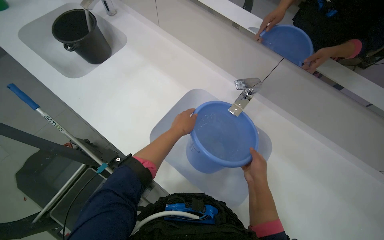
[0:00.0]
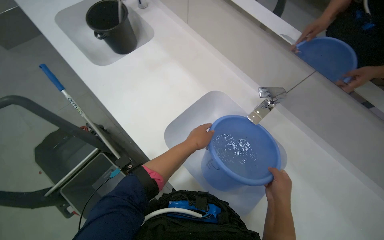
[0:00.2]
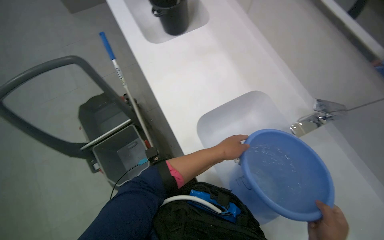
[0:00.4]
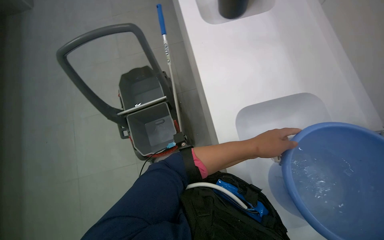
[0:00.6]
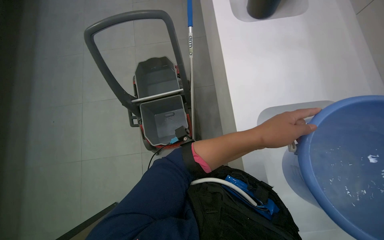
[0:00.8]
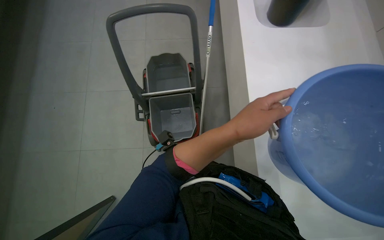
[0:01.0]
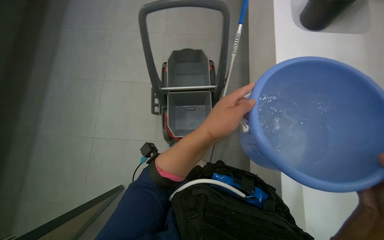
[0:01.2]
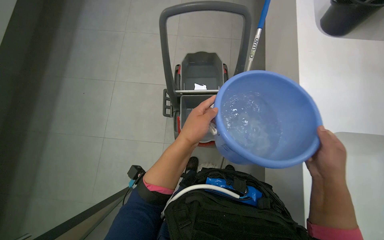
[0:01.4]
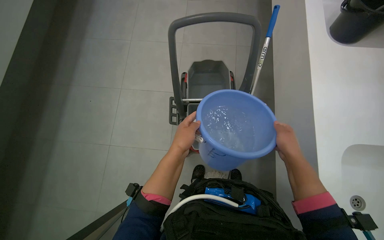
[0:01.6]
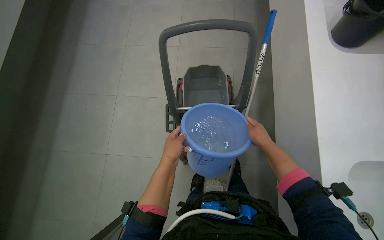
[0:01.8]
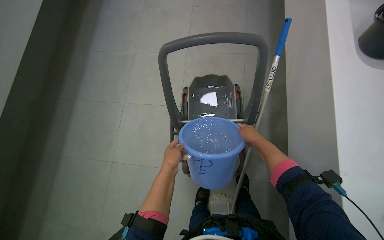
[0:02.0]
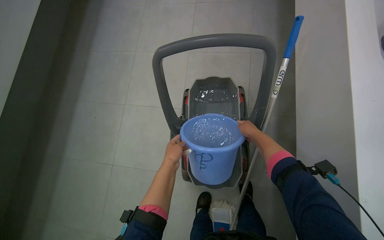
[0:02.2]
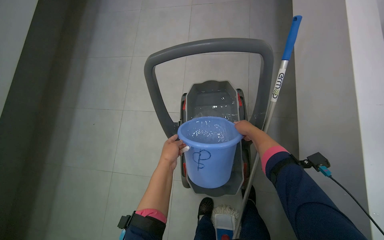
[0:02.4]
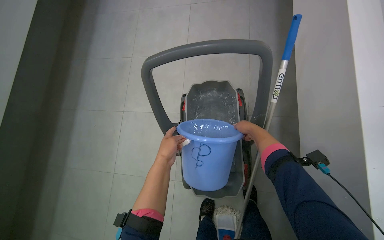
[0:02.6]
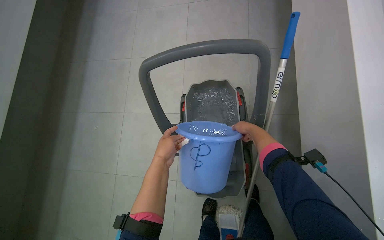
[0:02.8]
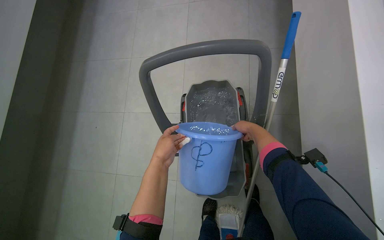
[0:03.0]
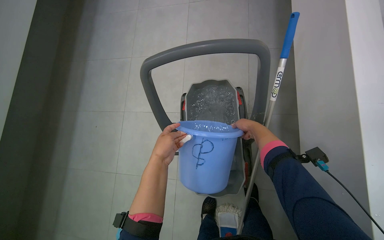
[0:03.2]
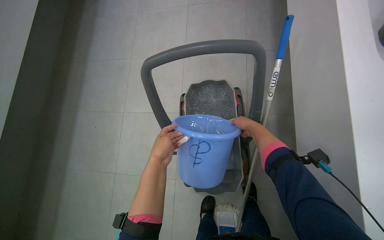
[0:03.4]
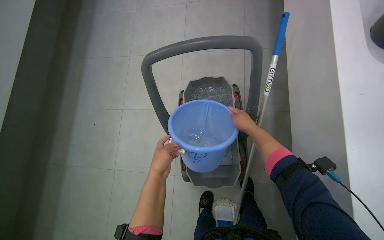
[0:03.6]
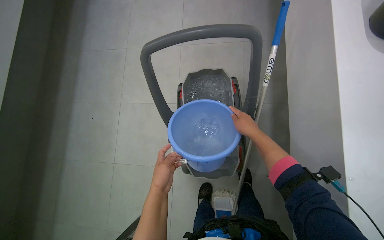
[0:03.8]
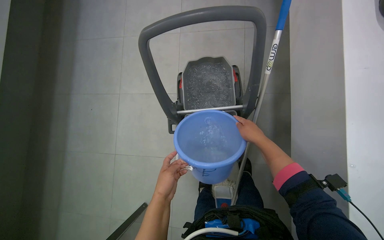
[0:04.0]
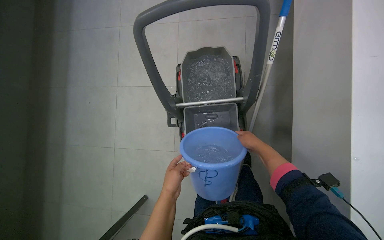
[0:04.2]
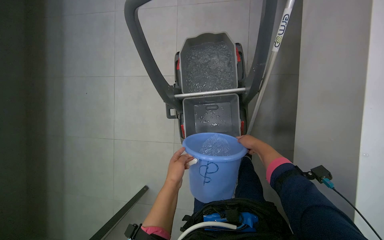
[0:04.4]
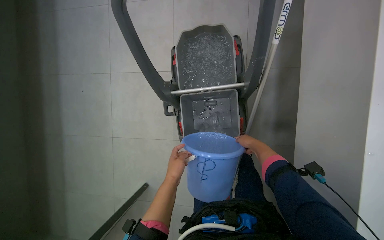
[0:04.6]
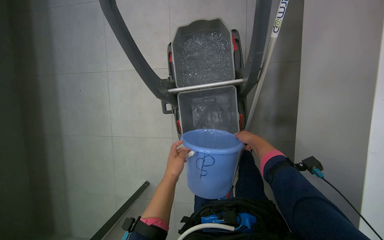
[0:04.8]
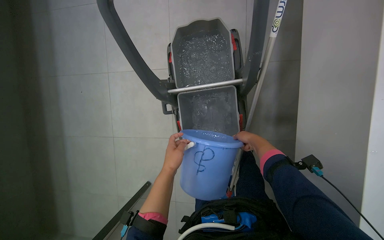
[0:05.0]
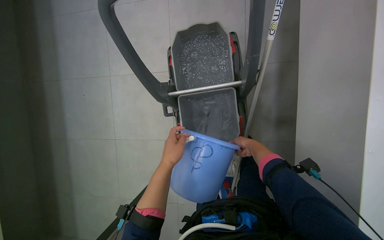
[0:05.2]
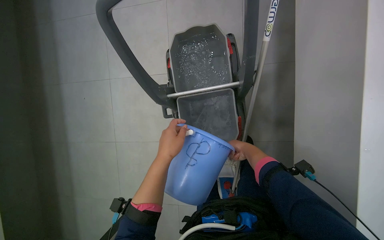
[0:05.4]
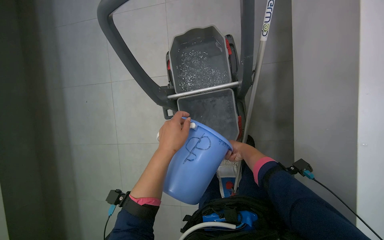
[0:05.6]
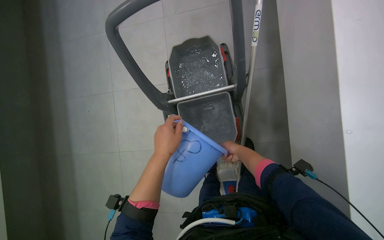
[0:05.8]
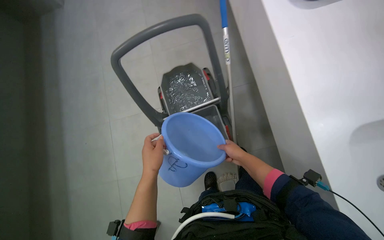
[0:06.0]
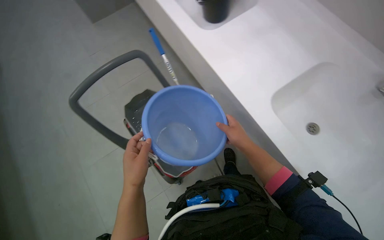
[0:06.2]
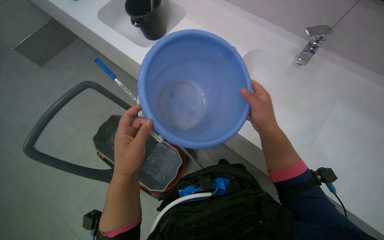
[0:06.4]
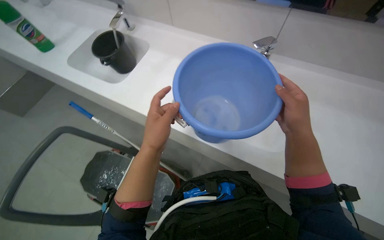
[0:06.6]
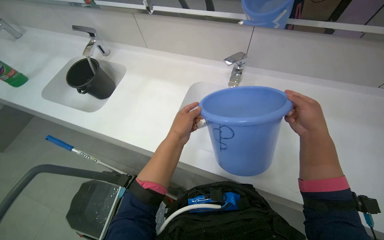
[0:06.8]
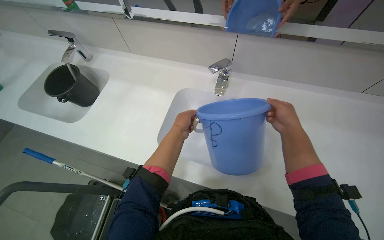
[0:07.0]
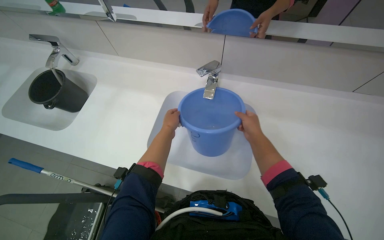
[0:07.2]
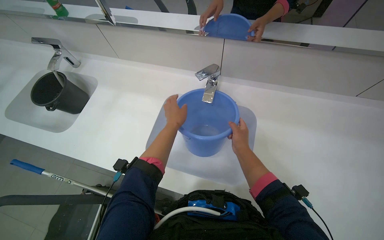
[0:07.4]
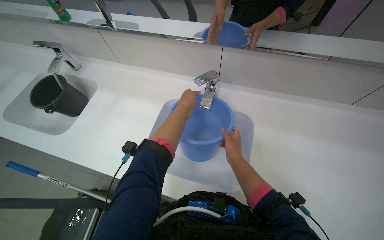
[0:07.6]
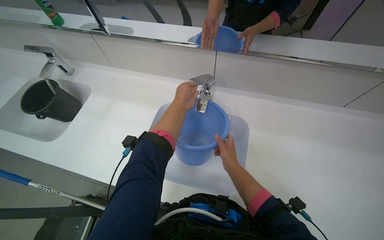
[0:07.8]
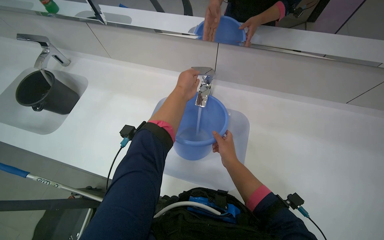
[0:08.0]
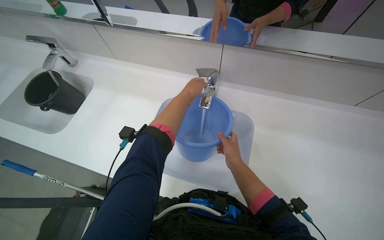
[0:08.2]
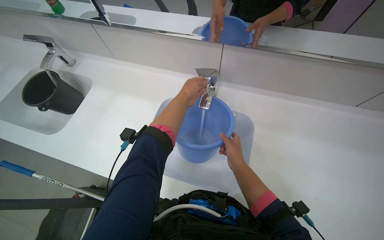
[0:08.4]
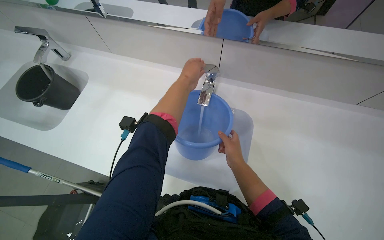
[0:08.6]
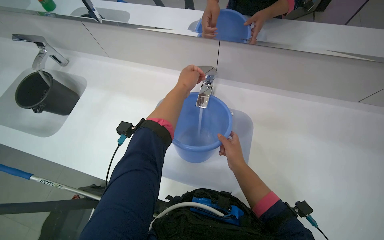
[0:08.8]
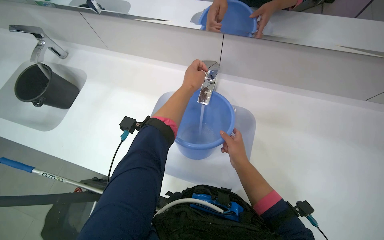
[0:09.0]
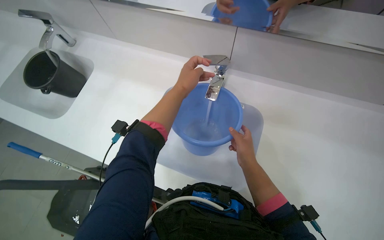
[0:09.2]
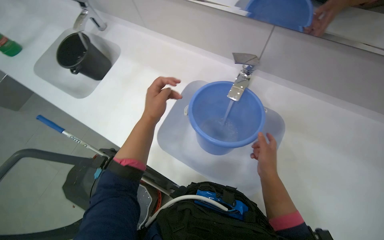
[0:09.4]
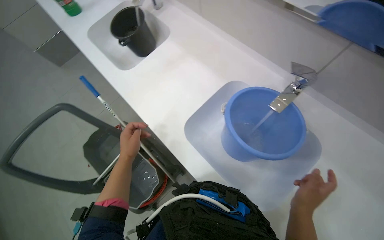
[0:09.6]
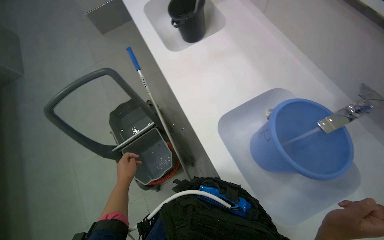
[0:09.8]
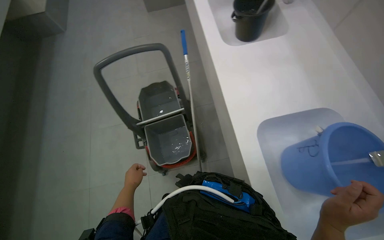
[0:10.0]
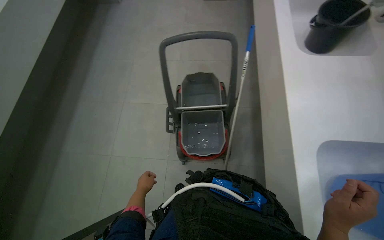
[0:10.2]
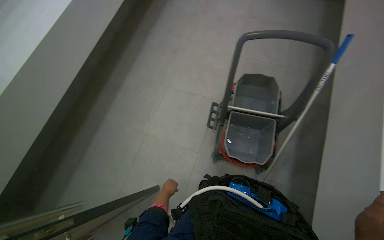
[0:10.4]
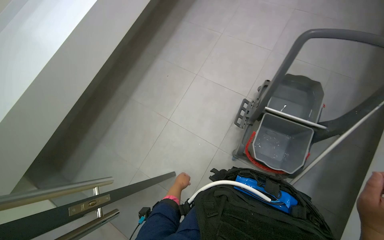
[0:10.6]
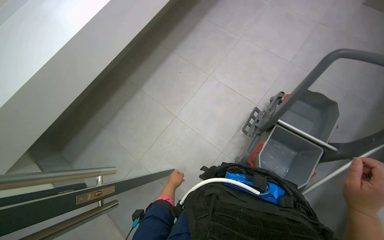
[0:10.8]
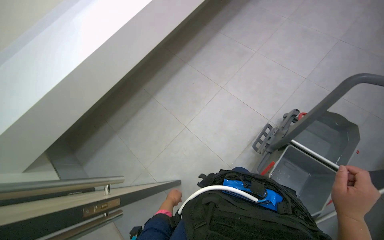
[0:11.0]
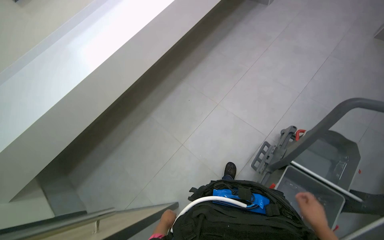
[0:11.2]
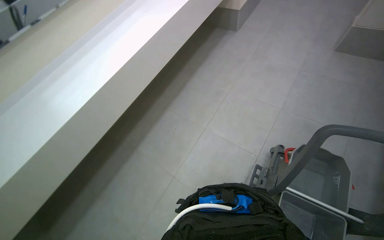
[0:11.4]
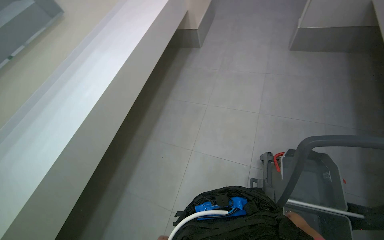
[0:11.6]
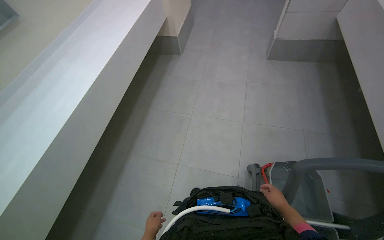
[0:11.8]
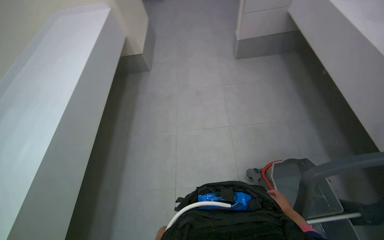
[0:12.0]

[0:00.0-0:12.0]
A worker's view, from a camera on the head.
Job: preparing cleaning supplies.
The whole recording: Filling and organizing cleaning buckets. The worker fills buckets with water, adds cleaning solution, and attaches the mop head to the handle.
0:00.0 to 0:01.6: The head turns to the left by some 75 degrees.
0:01.6 to 0:03.0: The right hand goes about 50 cm farther from the camera and up the picture.
0:03.0 to 0:04.4: The hands both shift down the picture by some 25 cm. The right hand moves about 15 cm nearer to the camera and comes back.
0:04.4 to 0:06.0: The view tips upward by approximately 10 degrees. The right hand goes roughly 15 cm nearer to the camera; the left hand reaches about 10 cm farther from the camera, then returns.
0:06.0 to 0:07.6: The wearer looks about 50 degrees further to the right. The view tilts about 20 degrees upward.
0:09.0 to 0:10.4: The camera travels approximately 60 cm. The wearer's head swings some 95 degrees to the left. The wearer looks approximately 15 degrees further downward.
0:10.4 to 0:12.0: The camera is carried roughly 70 cm. The head turns to the right by roughly 25 degrees. The view tips upward by about 15 degrees.

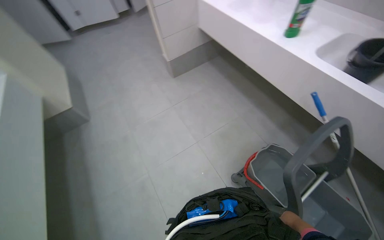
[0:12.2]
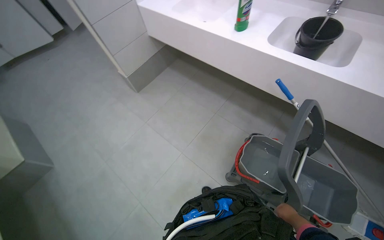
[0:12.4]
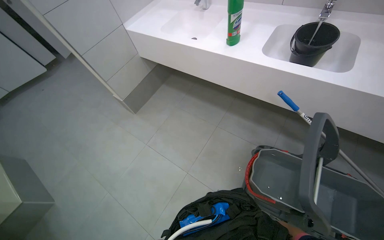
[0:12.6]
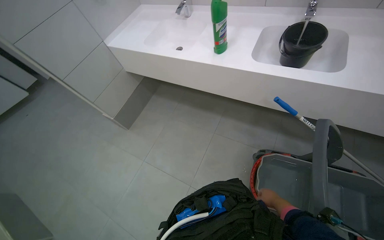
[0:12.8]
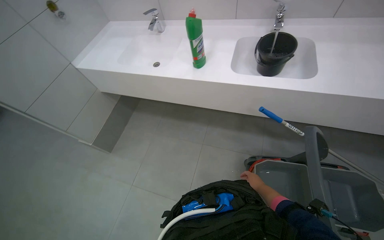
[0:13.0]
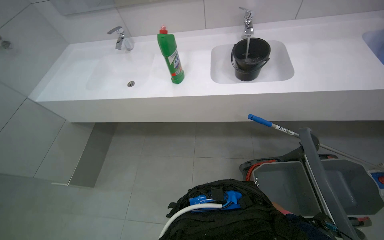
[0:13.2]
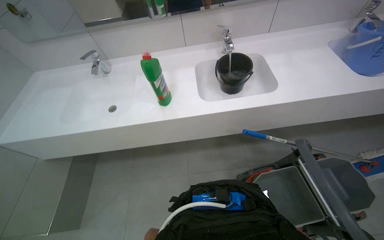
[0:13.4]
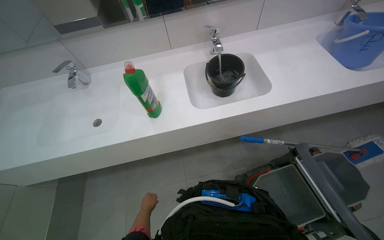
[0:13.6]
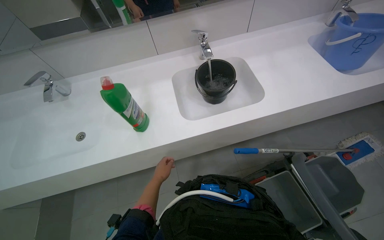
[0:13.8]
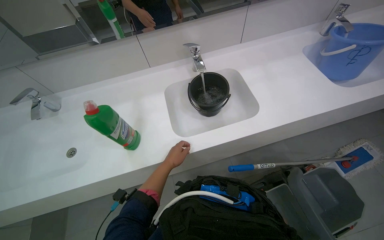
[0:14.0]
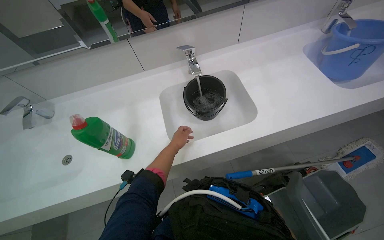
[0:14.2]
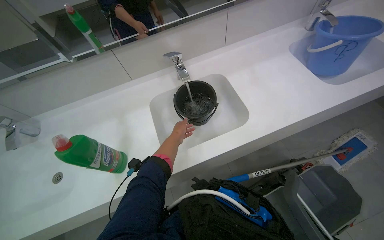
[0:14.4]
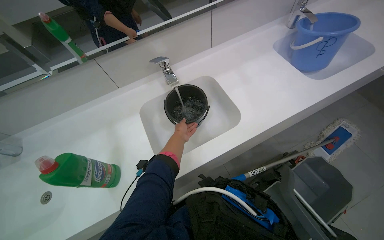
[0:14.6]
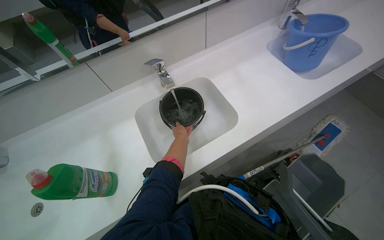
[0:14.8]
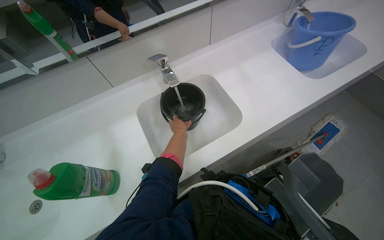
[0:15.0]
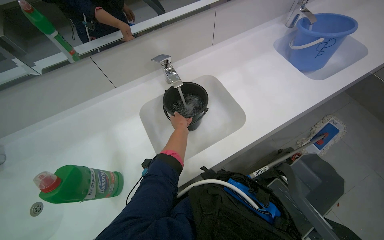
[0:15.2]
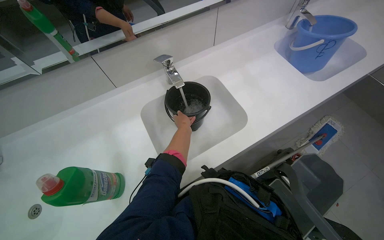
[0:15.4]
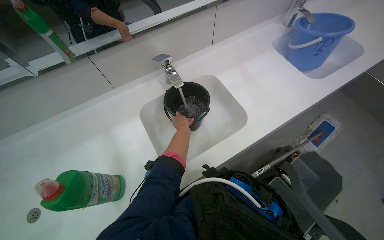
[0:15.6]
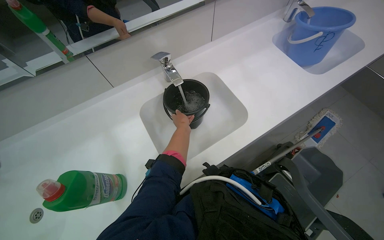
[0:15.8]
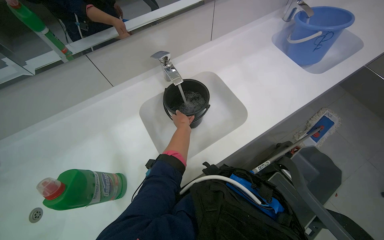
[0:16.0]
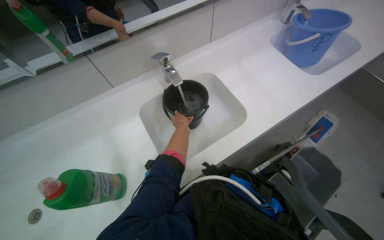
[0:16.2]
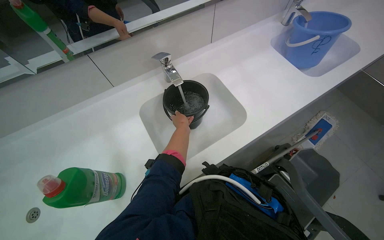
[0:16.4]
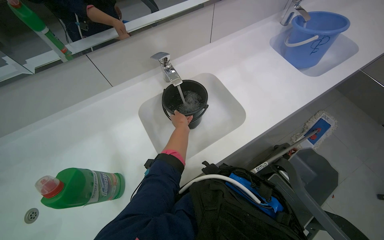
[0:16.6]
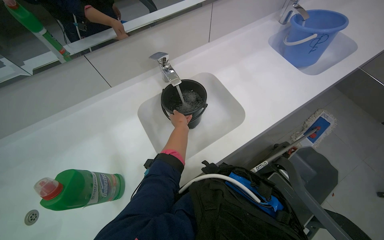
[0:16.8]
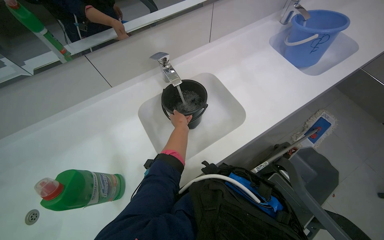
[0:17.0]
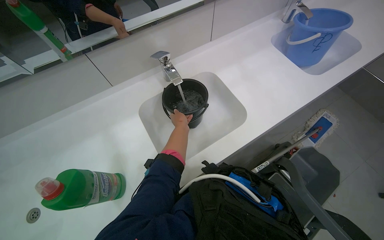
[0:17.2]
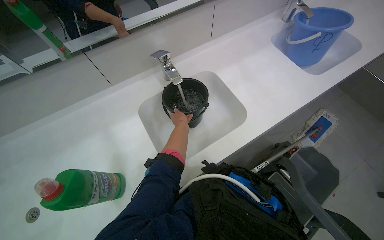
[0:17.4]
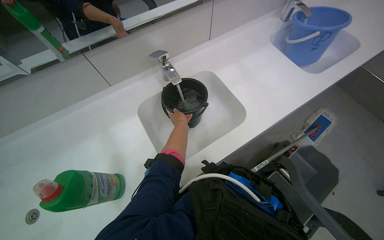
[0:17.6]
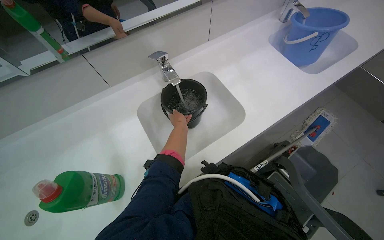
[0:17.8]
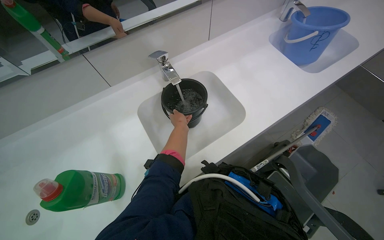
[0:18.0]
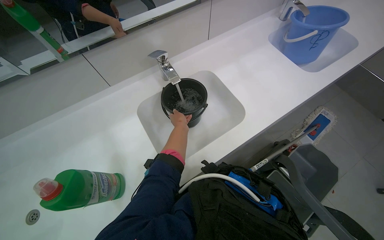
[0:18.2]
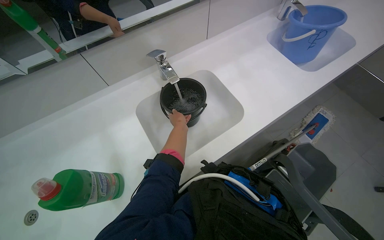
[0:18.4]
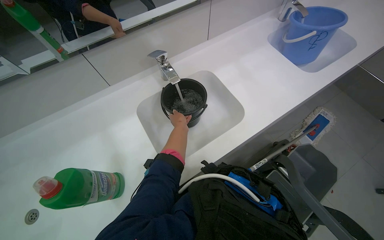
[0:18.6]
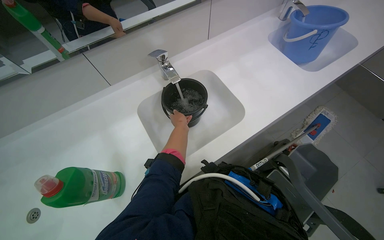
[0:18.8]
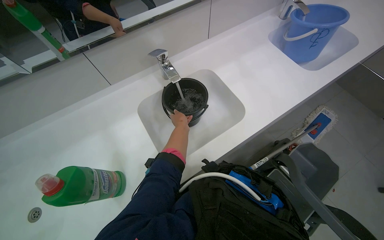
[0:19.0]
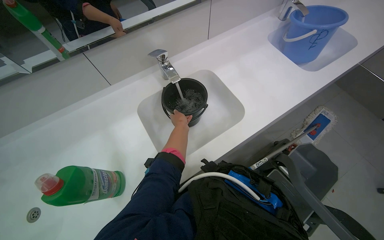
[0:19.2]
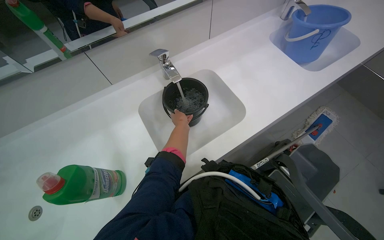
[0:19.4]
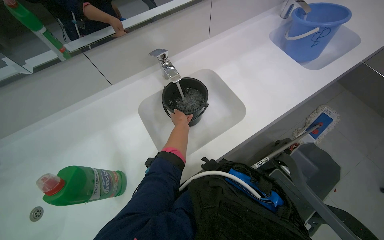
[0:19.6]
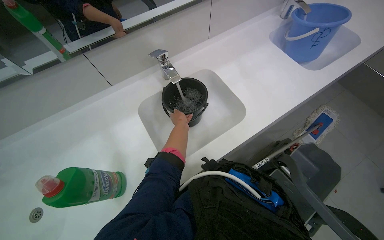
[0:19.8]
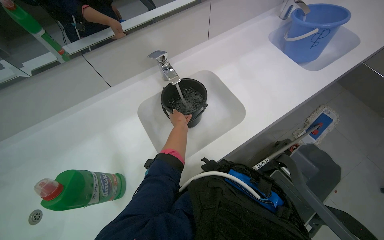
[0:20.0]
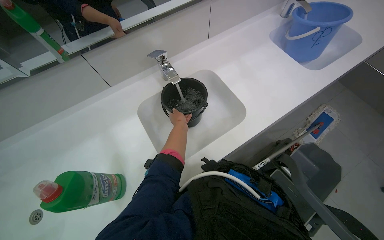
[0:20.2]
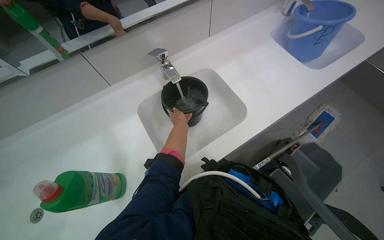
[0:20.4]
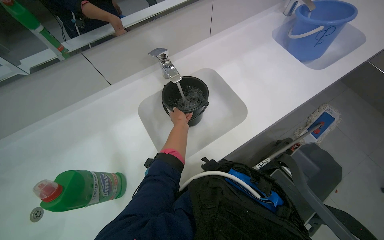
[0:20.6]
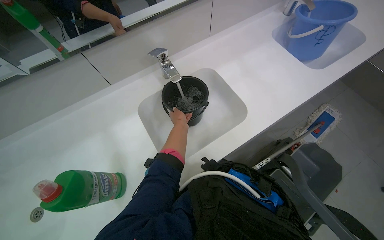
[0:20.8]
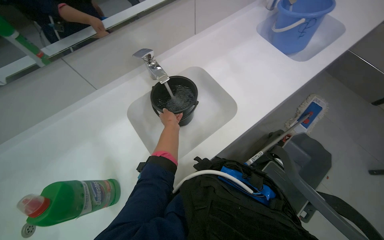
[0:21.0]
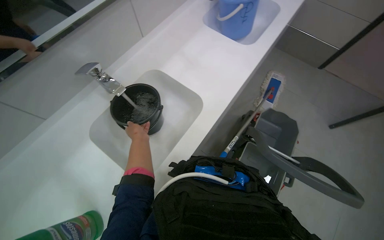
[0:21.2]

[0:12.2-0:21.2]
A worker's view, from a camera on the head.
Job: preparing cleaning supplies.
The whole recording: Filling and organizing cleaning buckets. The worker fills buckets with water, adds cleaning solution, and attaches the mop head to the handle.
0:12.2 to 0:13.8: The camera is carried approximately 70 cm. The wearer looks roughly 75 degrees further to the right.
0:13.8 to 0:15.2: The left hand goes roughly 40 cm up the picture.
